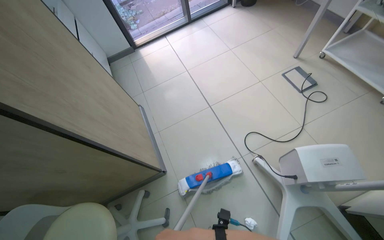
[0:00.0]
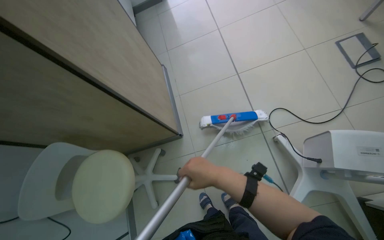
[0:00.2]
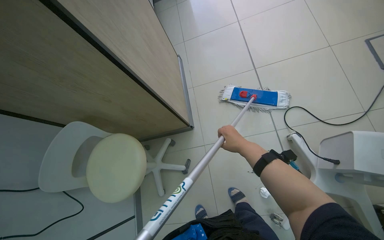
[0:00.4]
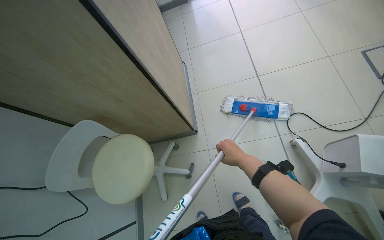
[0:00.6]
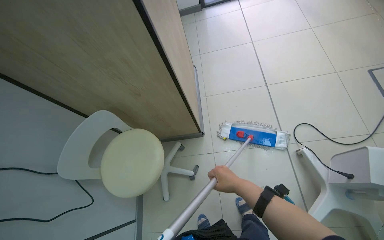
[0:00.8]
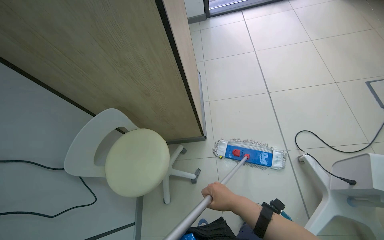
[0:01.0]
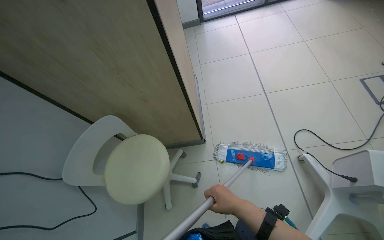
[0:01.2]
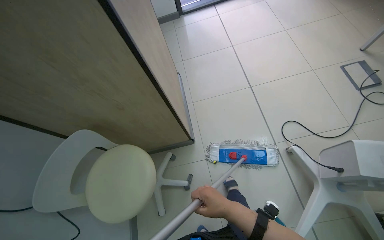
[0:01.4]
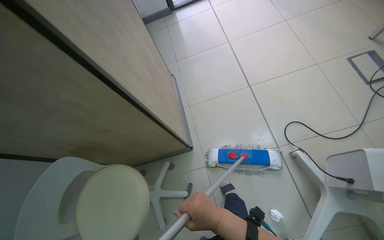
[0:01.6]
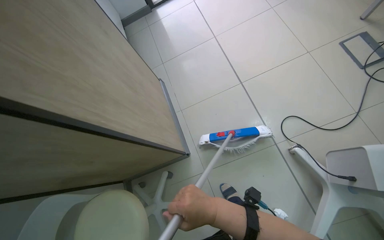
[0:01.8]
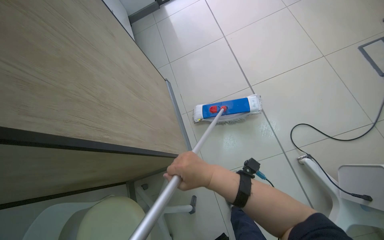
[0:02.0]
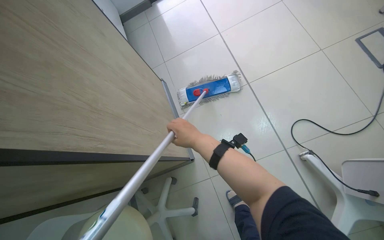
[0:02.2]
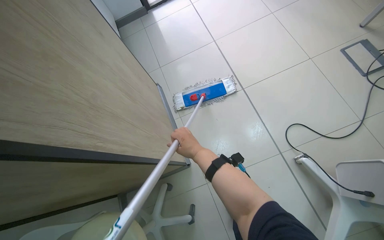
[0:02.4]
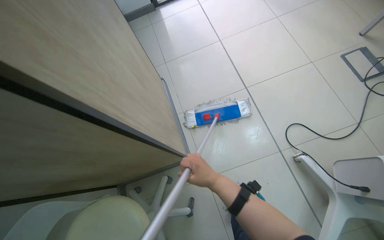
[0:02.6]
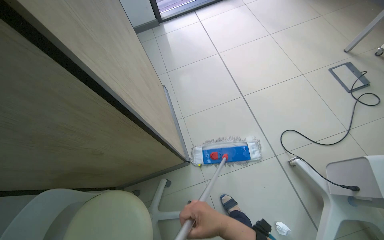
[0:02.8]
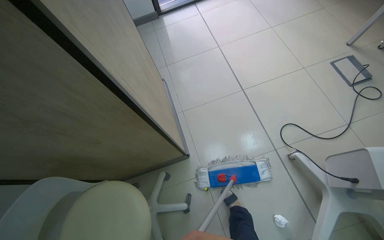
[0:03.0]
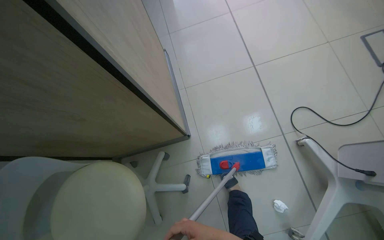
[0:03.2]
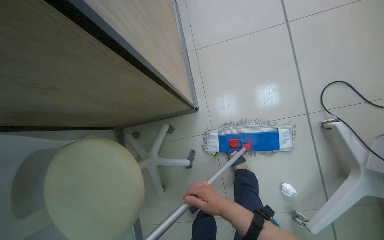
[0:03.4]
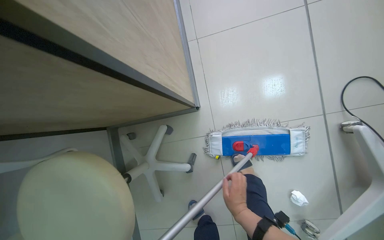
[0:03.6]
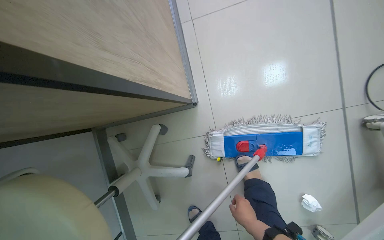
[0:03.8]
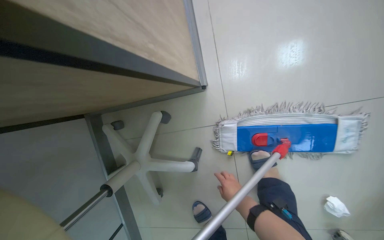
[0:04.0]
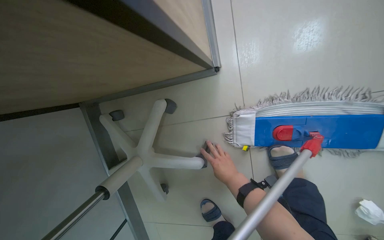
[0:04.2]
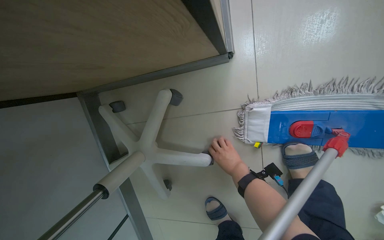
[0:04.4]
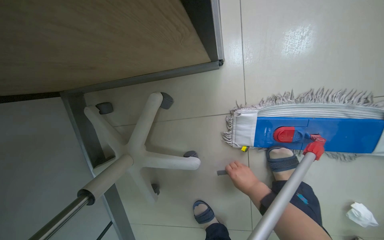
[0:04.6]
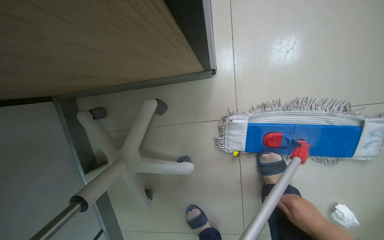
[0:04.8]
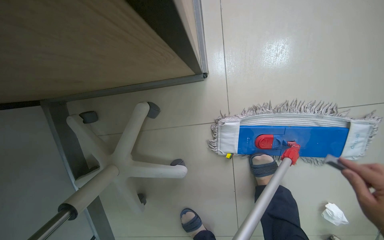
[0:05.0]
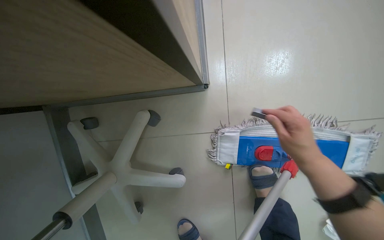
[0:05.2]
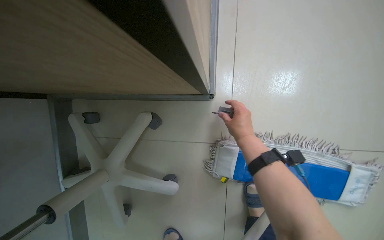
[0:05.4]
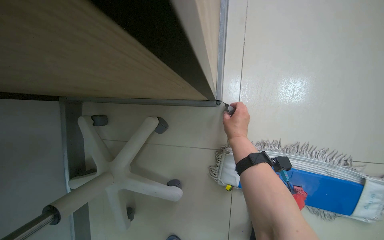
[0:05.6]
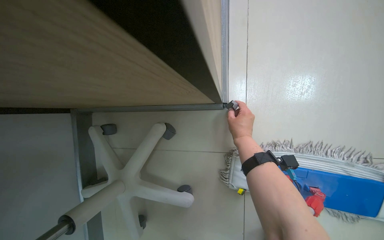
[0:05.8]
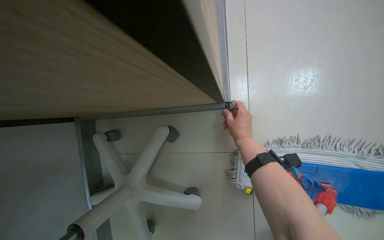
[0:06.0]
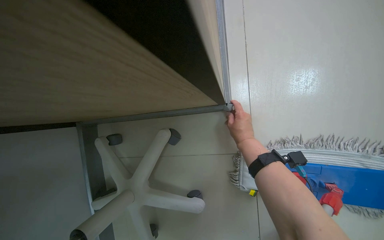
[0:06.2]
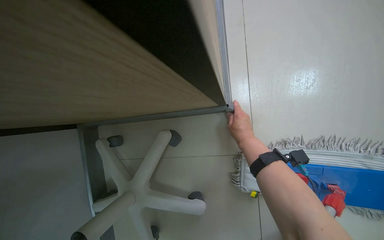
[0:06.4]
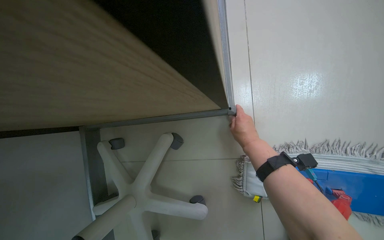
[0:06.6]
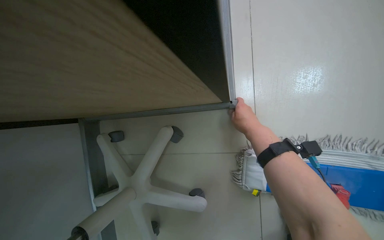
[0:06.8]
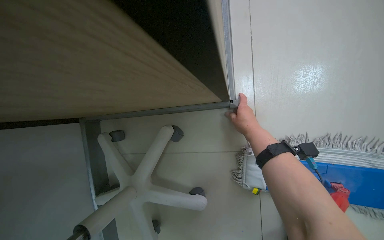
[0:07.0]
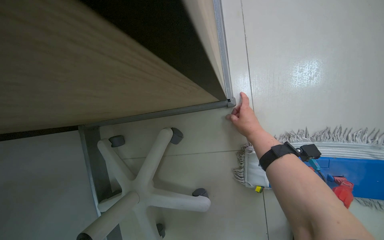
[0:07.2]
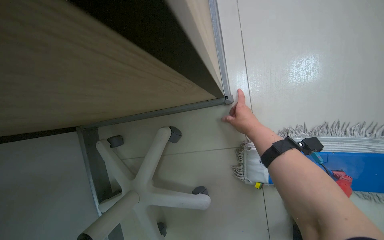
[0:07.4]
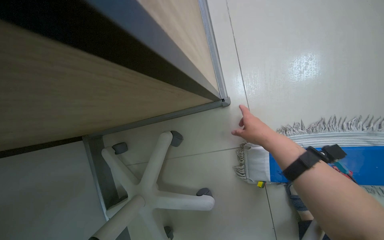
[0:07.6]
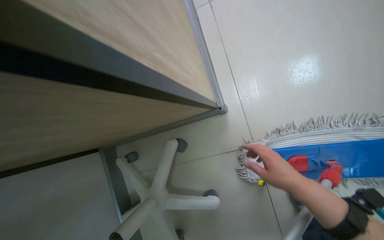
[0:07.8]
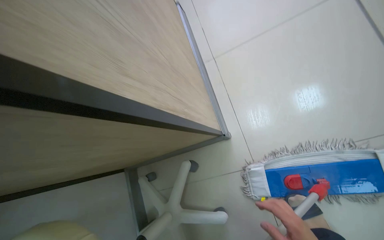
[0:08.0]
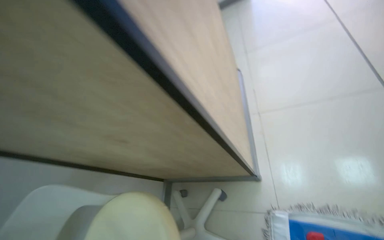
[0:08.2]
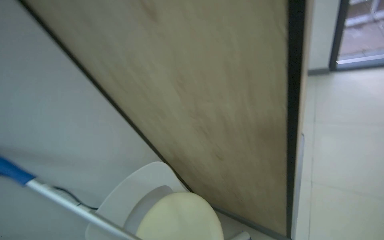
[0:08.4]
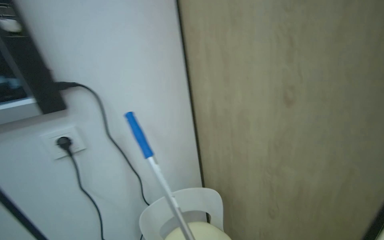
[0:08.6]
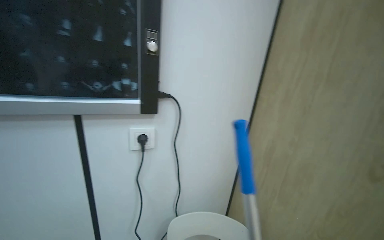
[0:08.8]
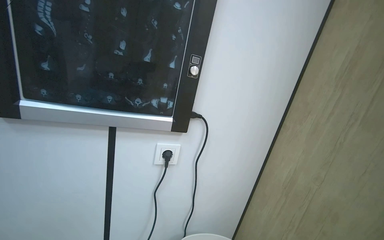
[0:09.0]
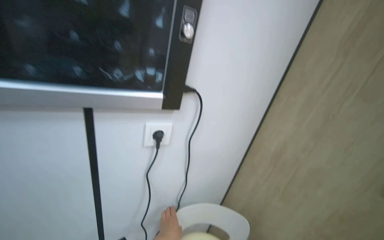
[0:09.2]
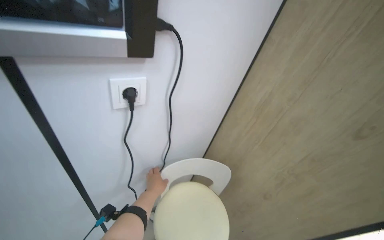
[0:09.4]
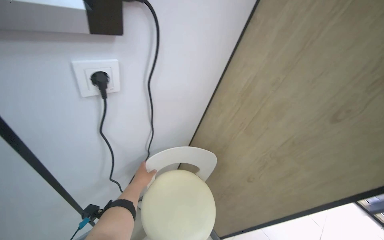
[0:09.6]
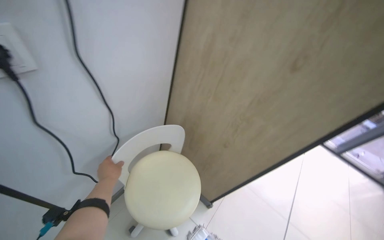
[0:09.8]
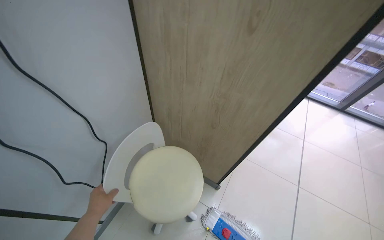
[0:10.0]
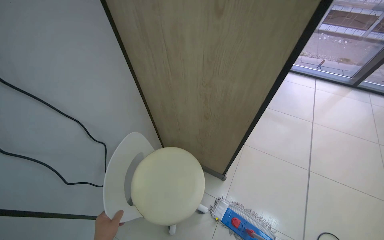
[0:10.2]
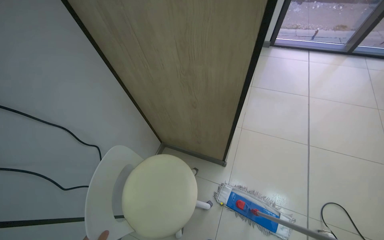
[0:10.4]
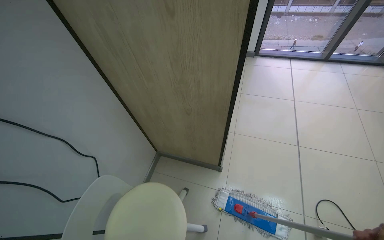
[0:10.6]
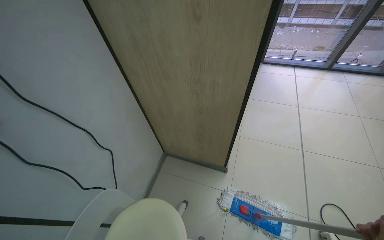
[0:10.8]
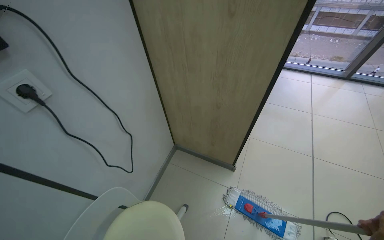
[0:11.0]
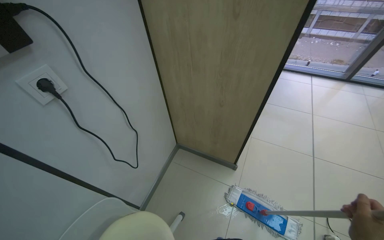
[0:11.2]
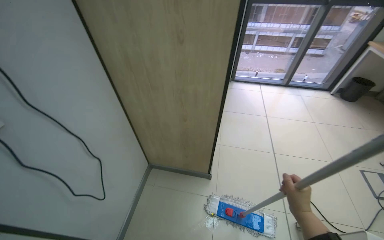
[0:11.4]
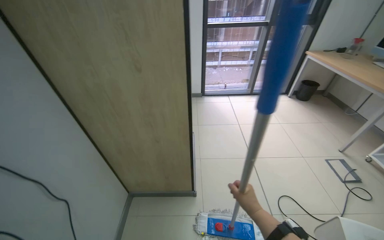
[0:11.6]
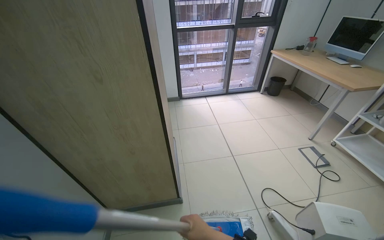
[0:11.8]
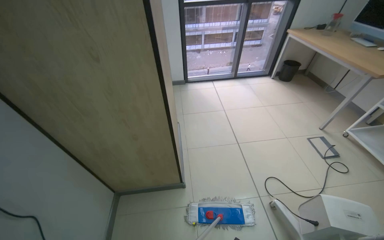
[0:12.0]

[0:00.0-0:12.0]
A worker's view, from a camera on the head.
Job: mopping floor.
The whole recording: Mopping room floor. The worker mops the floor in the room, moving furniture and objects to clean the entire area.
0:03.0 to 0:04.4: The wearer moves about 70 cm. The wearer looks approximately 45 degrees further downward.
0:04.4 to 0:06.0: The view tips upward by some 15 degrees.
0:06.0 to 0:07.6: The right hand moves nearer to the camera, roughly 10 cm.
0:07.6 to 0:09.0: The head travels roughly 70 cm. The wearer looks about 50 degrees further to the left. The wearer looks about 25 degrees further upward.
0:09.0 to 0:10.4: The wearer looks about 50 degrees further to the right. The view tilts about 40 degrees downward.
0:10.4 to 0:12.0: The head turns to the right by approximately 30 degrees. The wearer looks approximately 15 degrees further upward.

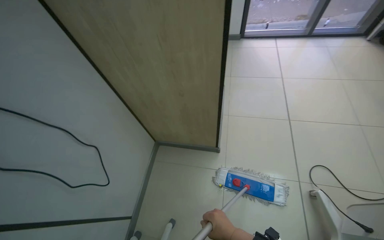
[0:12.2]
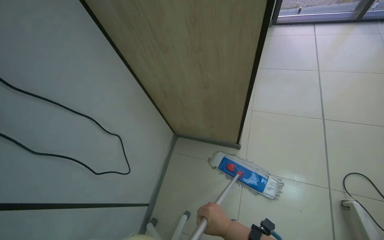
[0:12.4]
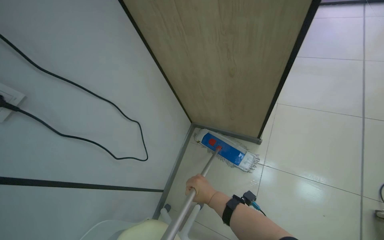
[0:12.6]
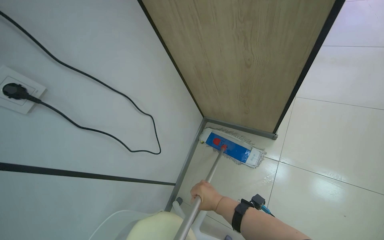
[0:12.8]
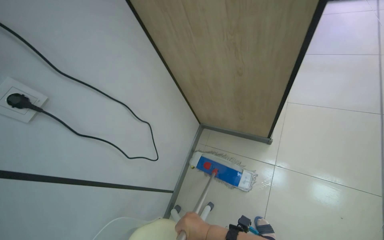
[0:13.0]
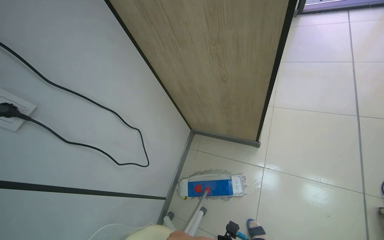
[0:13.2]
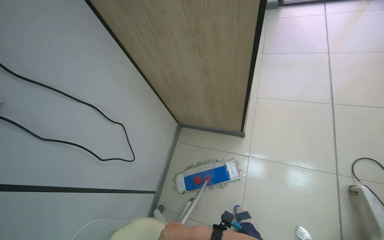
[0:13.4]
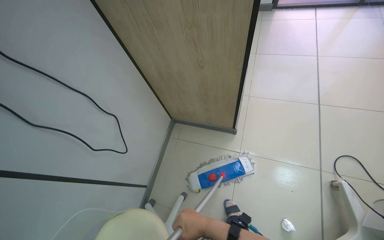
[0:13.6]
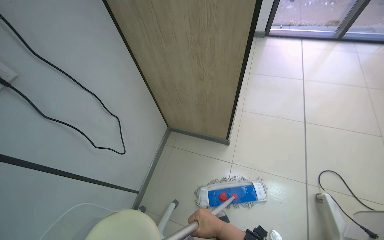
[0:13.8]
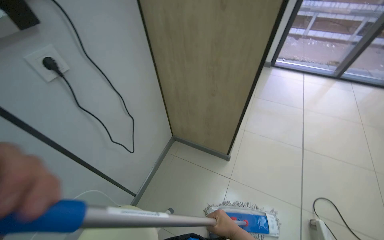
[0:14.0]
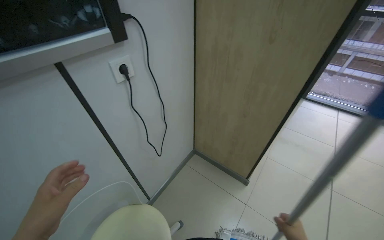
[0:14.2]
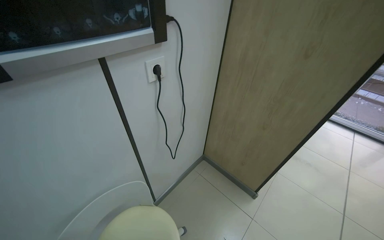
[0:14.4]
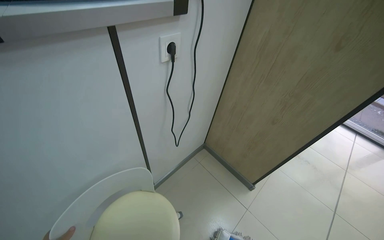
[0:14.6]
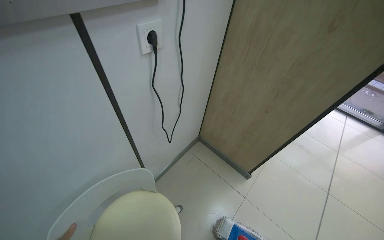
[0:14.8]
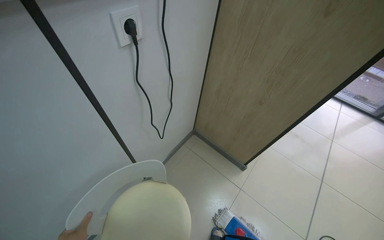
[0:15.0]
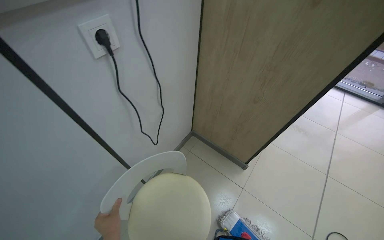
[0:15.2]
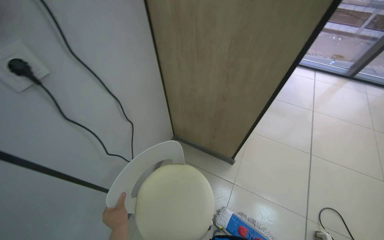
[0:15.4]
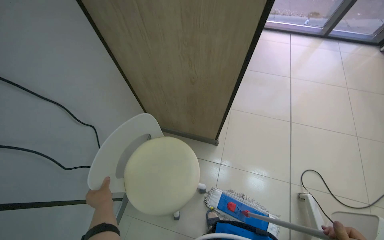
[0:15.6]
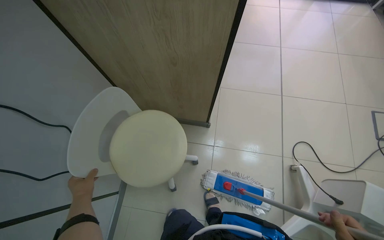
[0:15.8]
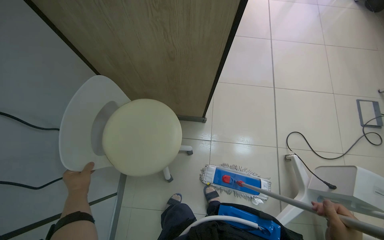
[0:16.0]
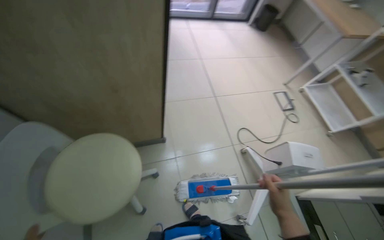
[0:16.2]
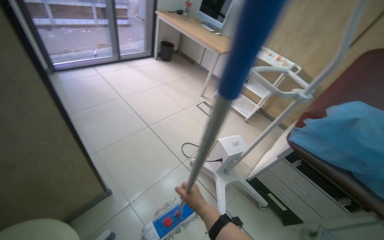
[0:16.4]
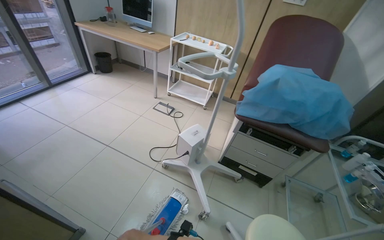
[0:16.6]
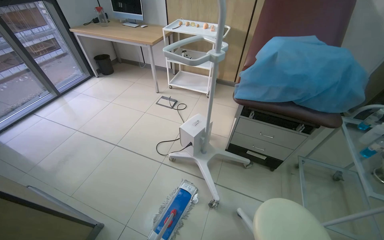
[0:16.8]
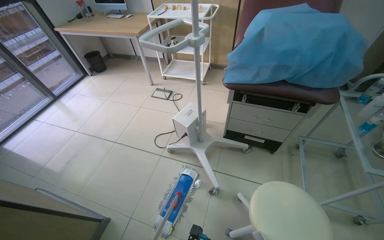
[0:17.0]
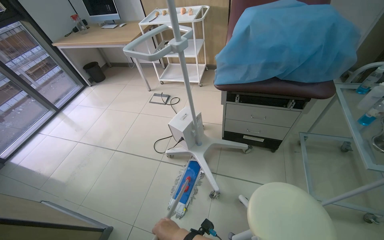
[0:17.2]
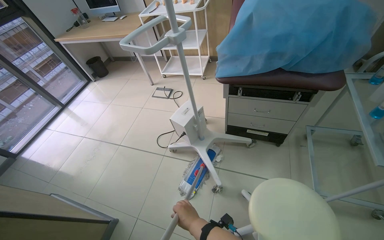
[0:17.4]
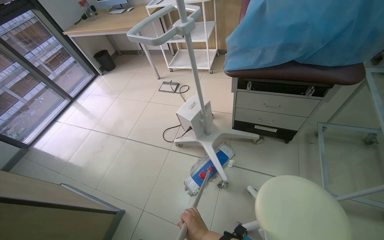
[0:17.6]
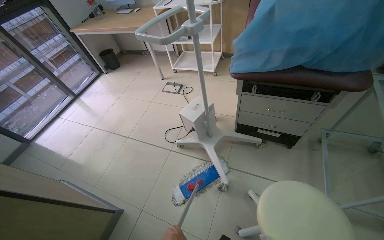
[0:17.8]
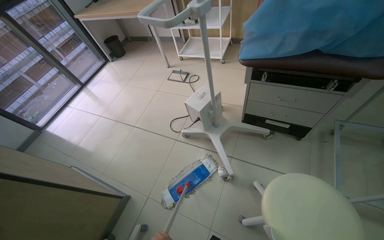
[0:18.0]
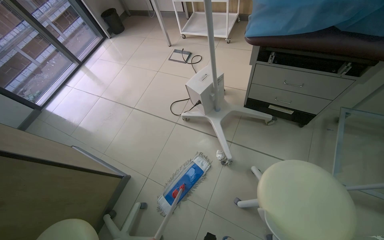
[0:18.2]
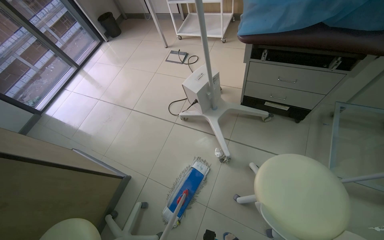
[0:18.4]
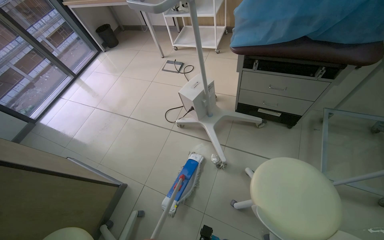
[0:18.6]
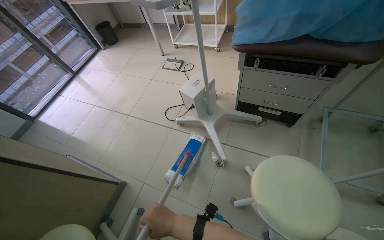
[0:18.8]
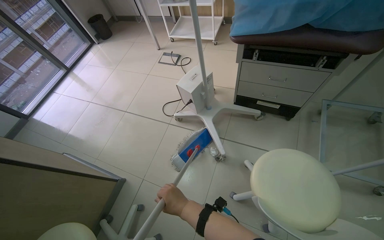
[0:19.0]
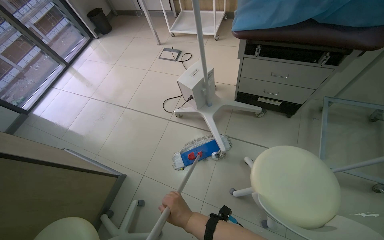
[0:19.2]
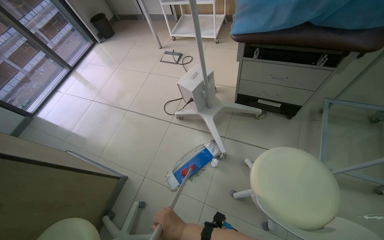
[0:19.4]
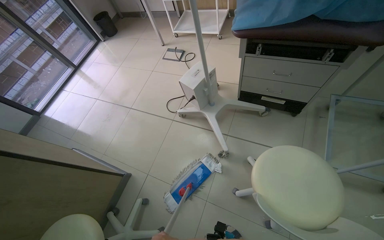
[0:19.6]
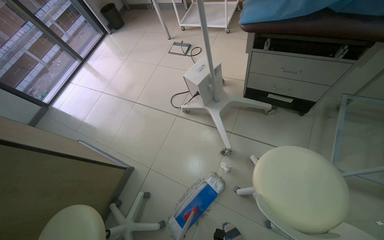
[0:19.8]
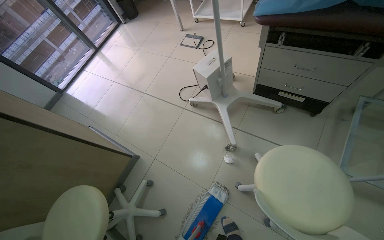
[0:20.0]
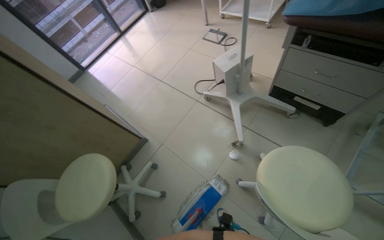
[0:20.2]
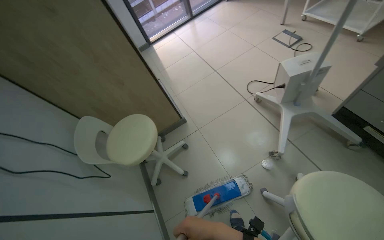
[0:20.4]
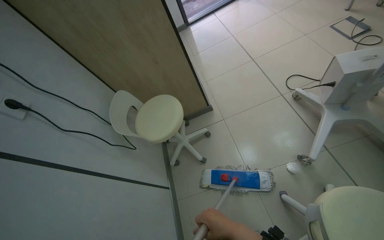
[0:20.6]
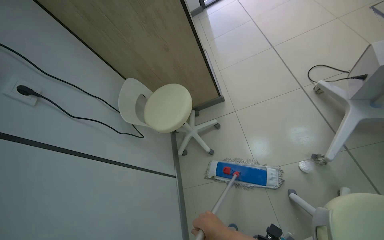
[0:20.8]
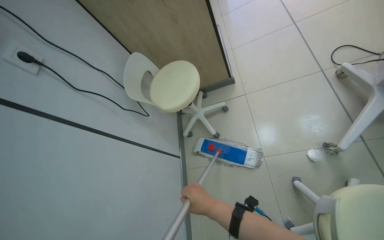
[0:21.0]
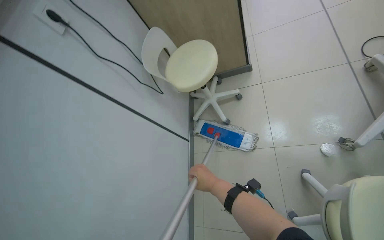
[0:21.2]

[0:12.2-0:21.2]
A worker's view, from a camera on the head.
Job: mopping floor.
The whole recording: Mopping room floor. The worker mops the floor in the room, moving furniture and objects to clean the entire area.
0:15.2 to 0:16.6: The head rotates some 105 degrees to the right.
0:16.6 to 0:18.2: The camera sweeps to the left, by roughly 15 degrees. The view tilts approximately 20 degrees downward.
0:19.8 to 0:21.2: The wearer looks about 65 degrees further to the left. The camera pitches downward, by roughly 20 degrees.
